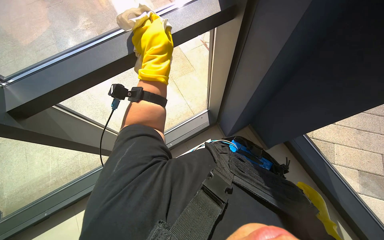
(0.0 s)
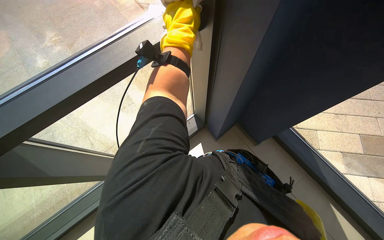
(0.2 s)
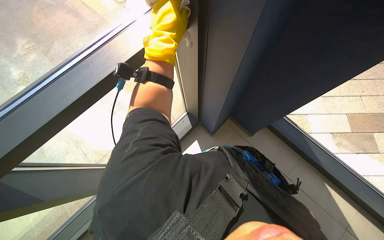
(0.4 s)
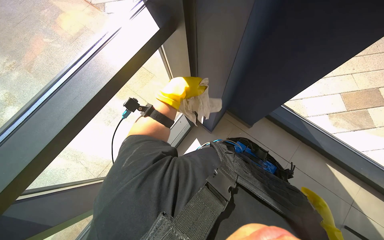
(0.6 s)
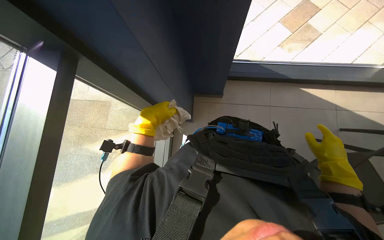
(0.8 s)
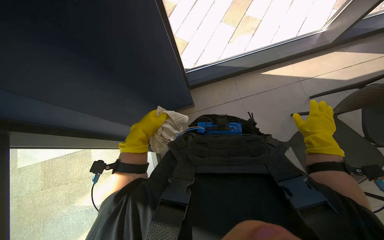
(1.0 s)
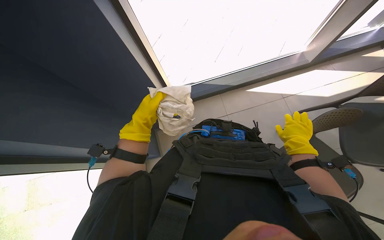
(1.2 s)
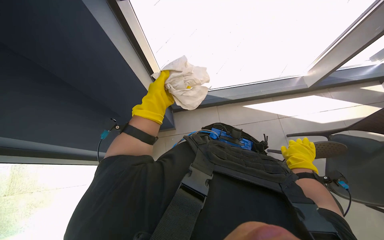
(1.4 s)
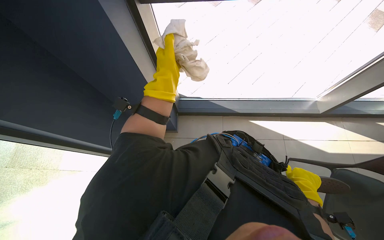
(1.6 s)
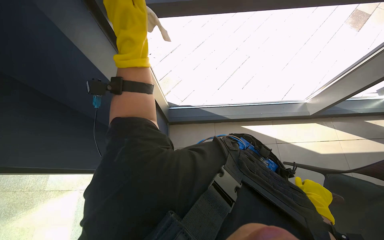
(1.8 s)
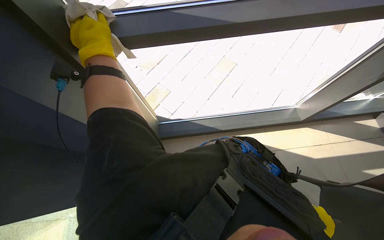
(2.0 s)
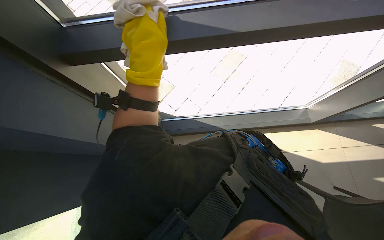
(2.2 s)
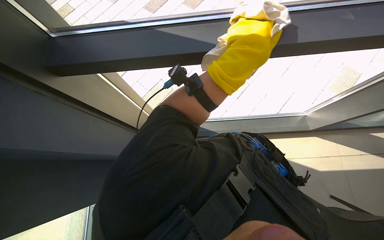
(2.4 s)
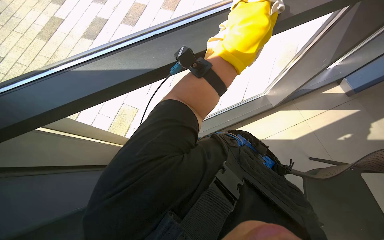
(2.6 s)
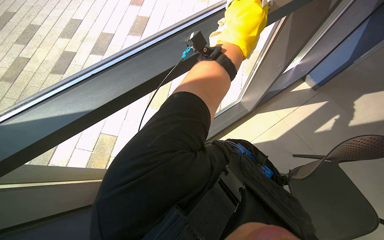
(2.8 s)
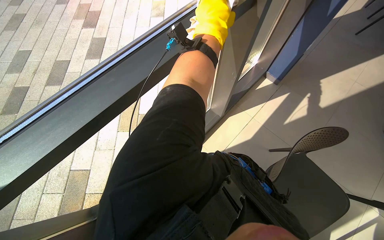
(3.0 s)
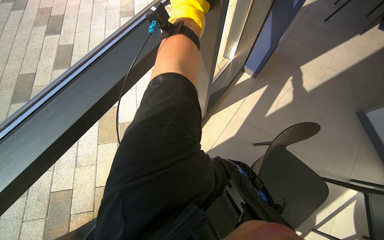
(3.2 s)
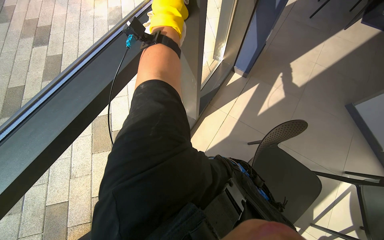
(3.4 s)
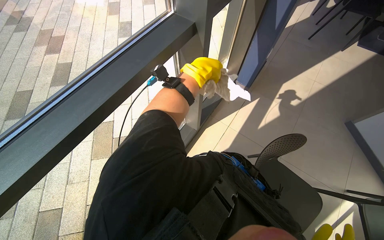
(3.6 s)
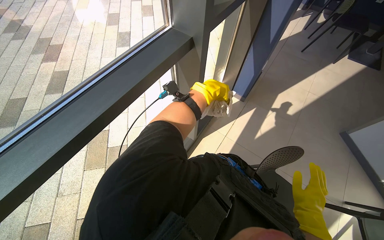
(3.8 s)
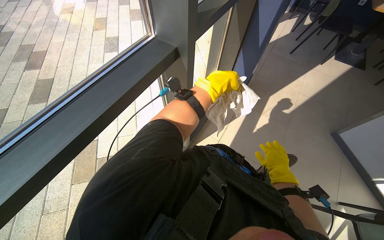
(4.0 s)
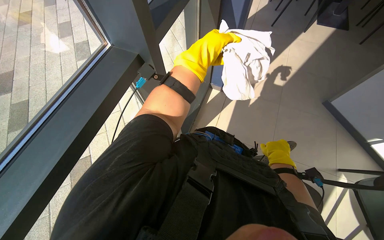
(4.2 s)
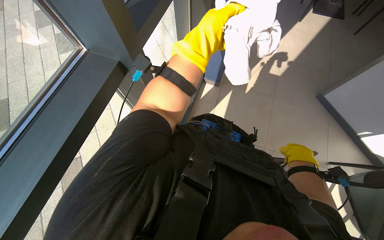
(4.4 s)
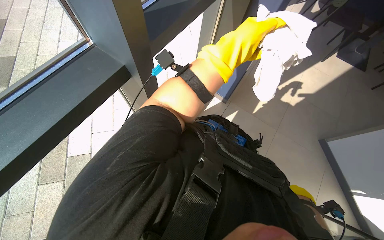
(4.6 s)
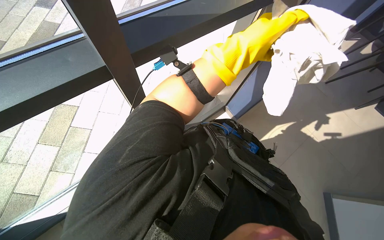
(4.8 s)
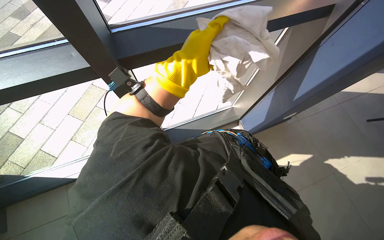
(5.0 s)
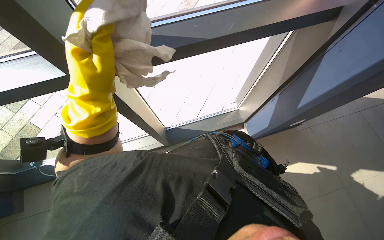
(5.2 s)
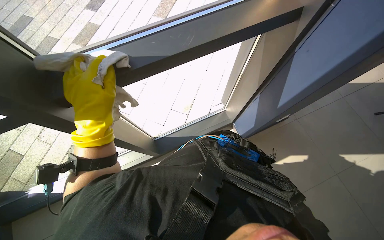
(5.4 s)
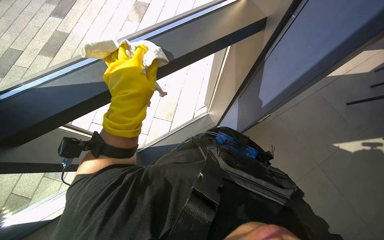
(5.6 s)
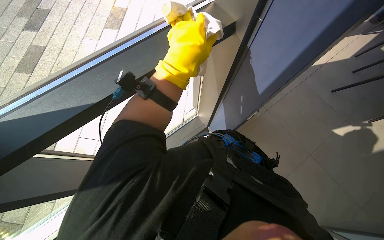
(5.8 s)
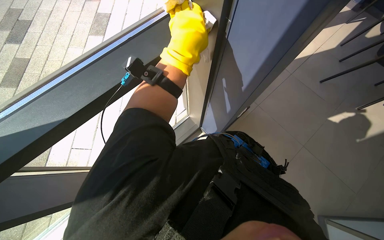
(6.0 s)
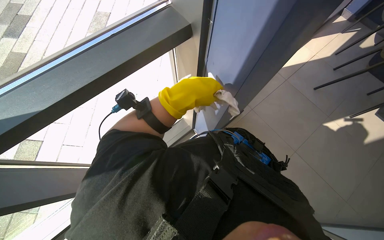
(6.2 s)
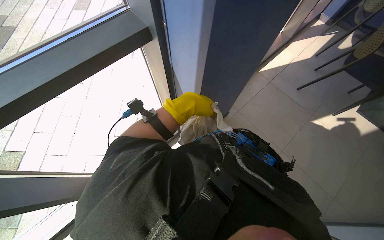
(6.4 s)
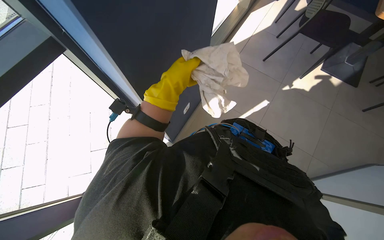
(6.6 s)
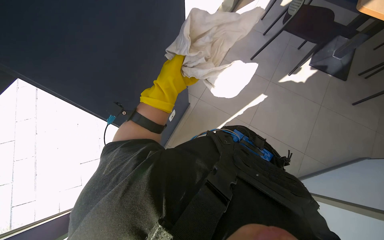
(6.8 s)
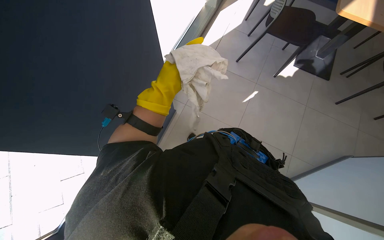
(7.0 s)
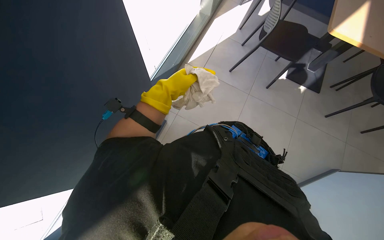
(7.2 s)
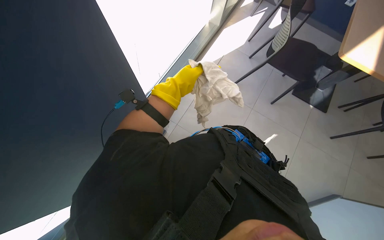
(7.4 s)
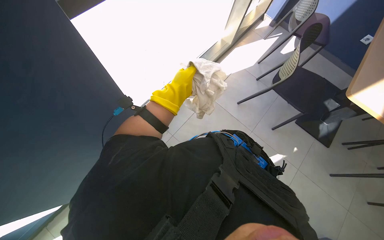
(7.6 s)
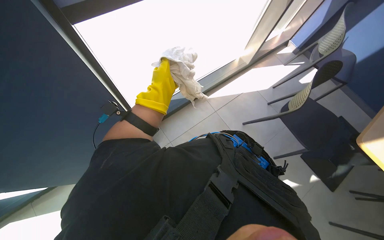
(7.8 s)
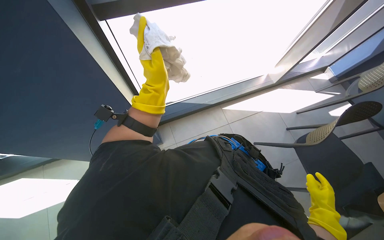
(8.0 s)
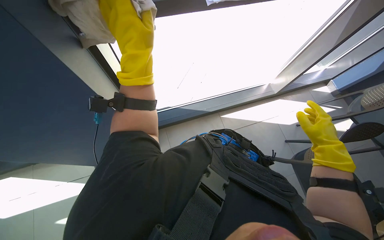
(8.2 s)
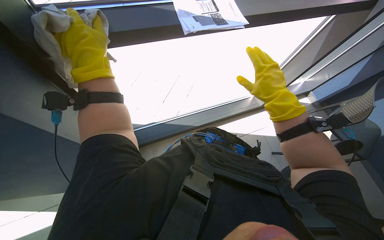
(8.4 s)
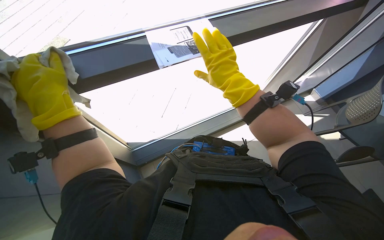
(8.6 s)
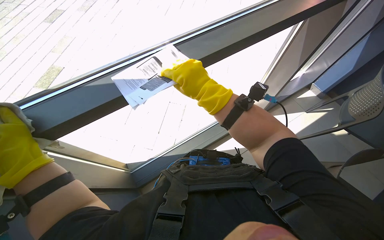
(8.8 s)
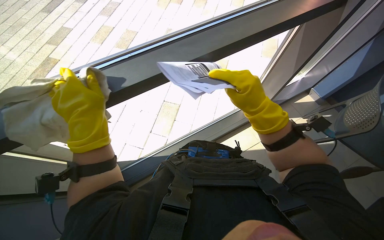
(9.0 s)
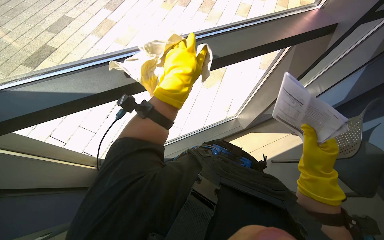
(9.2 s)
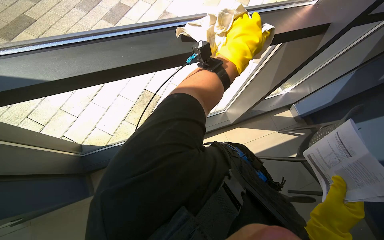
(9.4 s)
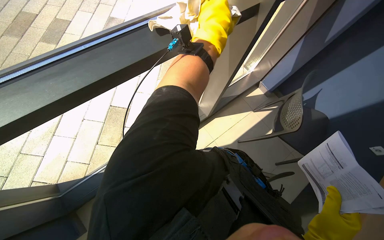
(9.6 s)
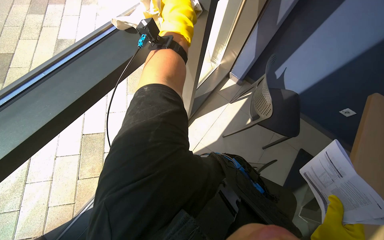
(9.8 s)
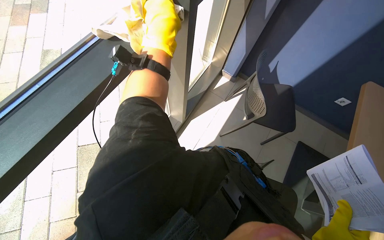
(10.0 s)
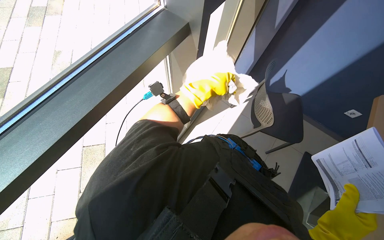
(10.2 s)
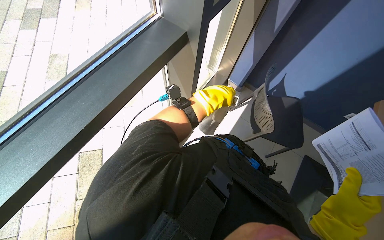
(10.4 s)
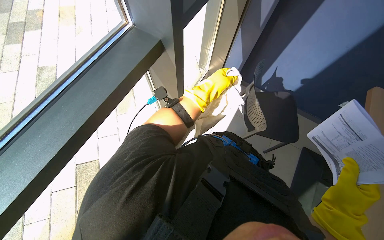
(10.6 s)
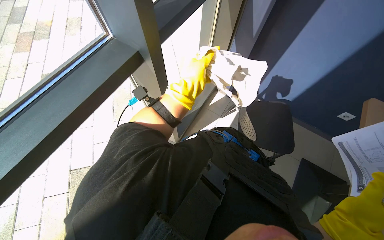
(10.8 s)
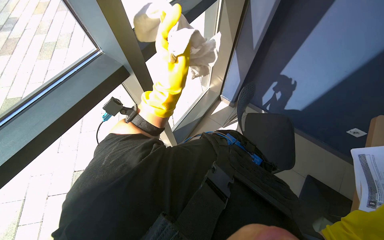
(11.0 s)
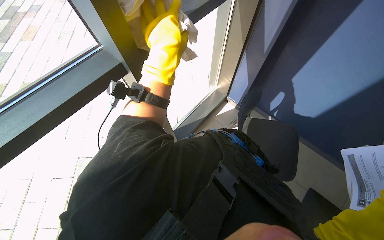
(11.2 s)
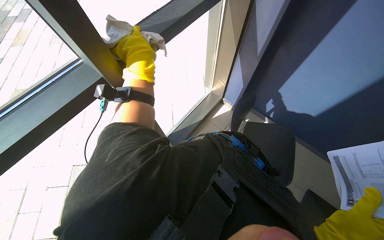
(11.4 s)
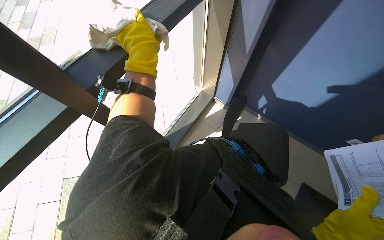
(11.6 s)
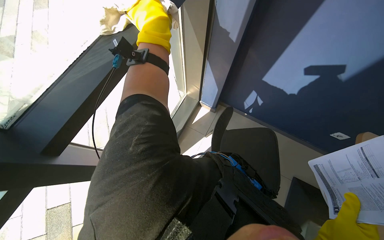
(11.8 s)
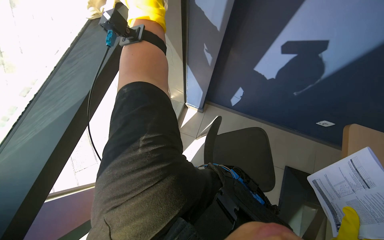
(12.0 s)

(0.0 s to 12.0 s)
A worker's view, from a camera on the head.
Job: wiping surfaces.
The whole recording: Cleaning various surfaces. The worker prepares a cloth and cleans multiple surfaces including a picture, plant, wall, window, table, and chair.
1.6 s - 3.0 s: The wearer's head swings roughly 50 degrees to the right. The view tips upward by some 15 degrees.
3.0 s - 4.4 s: The wearer's head swings approximately 25 degrees to the right.
4.4 s - 6.0 s: The wearer looks about 25 degrees further to the right. The view tips upward by about 20 degrees.
6.0 s - 7.6 s: The head rotates roughly 20 degrees to the right. The left hand heads farther from the camera, covering some 20 cm.
7.6 s - 9.0 s: The camera pitches upward, by roughly 15 degrees. Everything in view rotates roughly 30 degrees clockwise.
9.0 s - 10.4 s: The left hand swings left and right, approximately 40 cm each way, with 2 reversals.
10.4 s - 12.0 s: The left hand travels up the picture and nearer to the camera by about 25 cm.

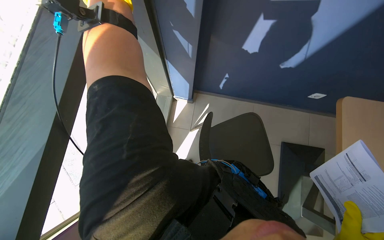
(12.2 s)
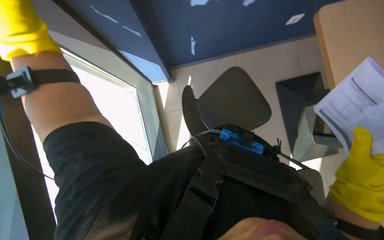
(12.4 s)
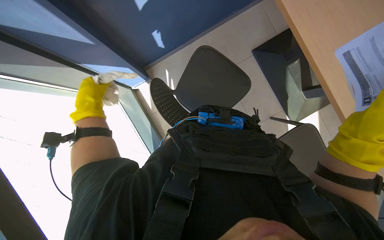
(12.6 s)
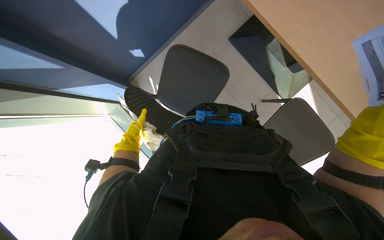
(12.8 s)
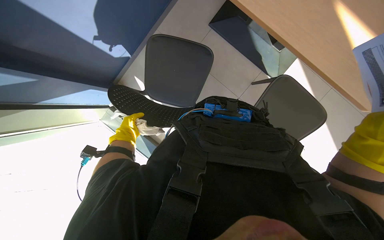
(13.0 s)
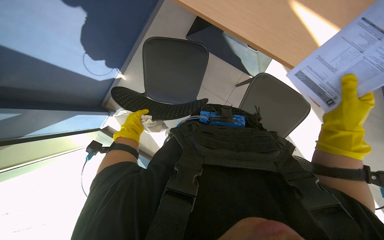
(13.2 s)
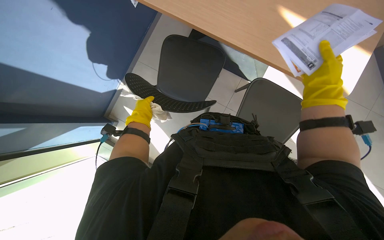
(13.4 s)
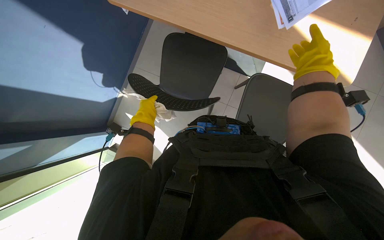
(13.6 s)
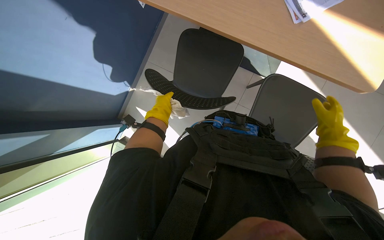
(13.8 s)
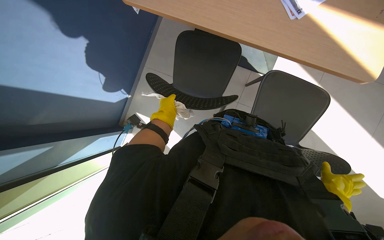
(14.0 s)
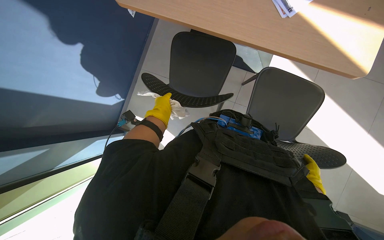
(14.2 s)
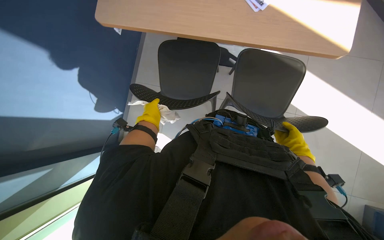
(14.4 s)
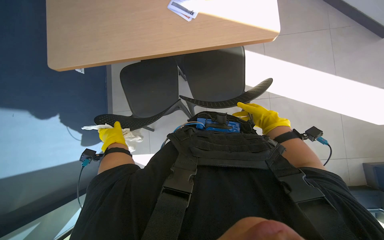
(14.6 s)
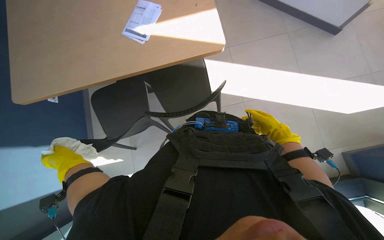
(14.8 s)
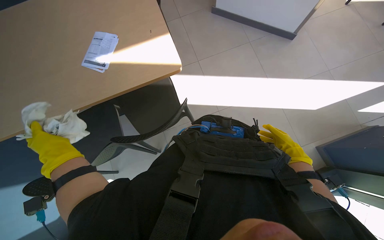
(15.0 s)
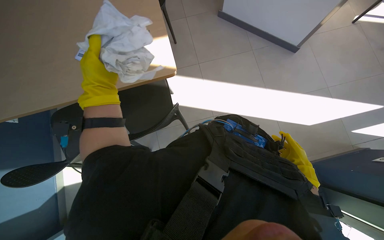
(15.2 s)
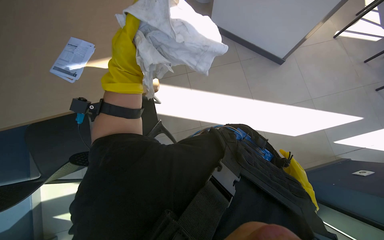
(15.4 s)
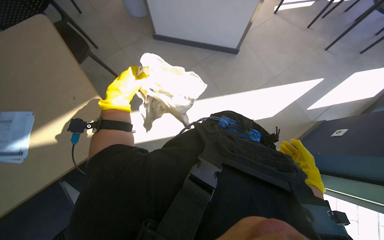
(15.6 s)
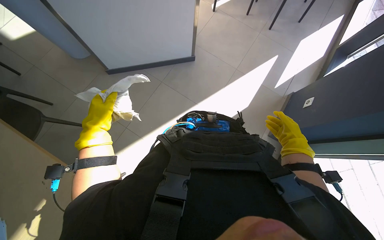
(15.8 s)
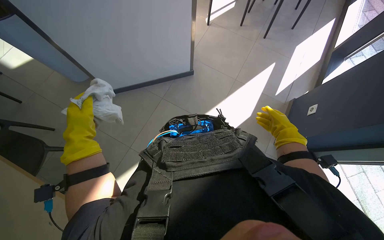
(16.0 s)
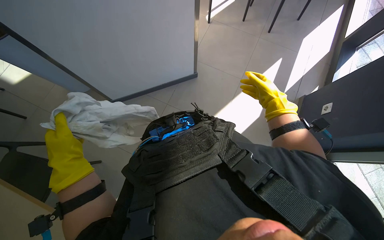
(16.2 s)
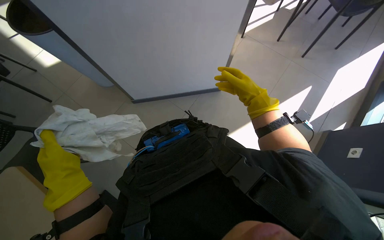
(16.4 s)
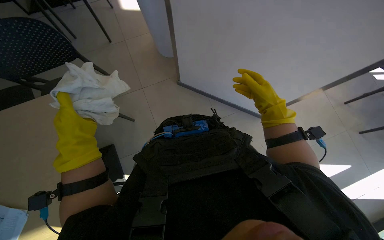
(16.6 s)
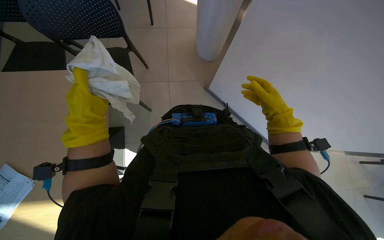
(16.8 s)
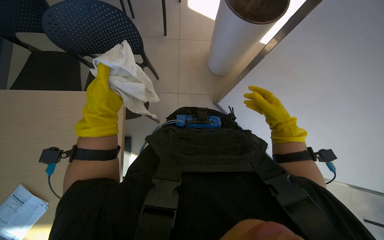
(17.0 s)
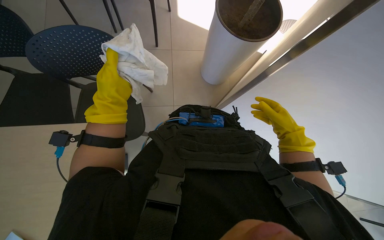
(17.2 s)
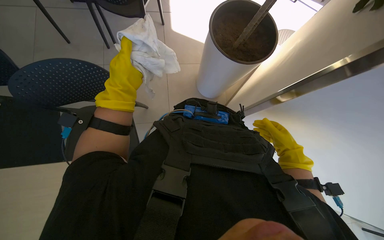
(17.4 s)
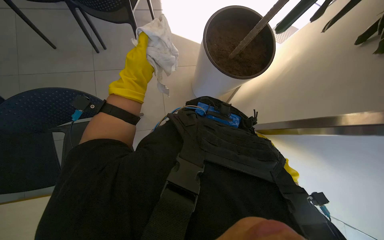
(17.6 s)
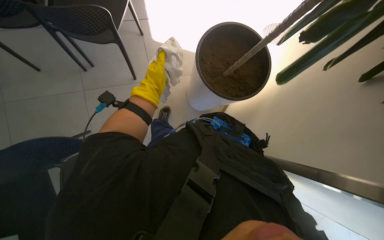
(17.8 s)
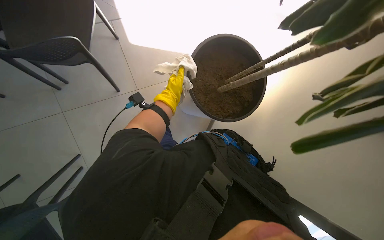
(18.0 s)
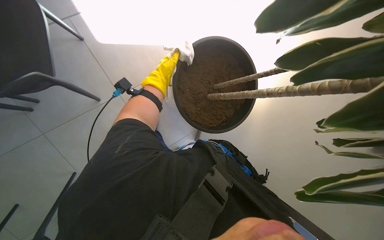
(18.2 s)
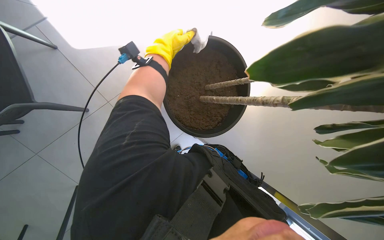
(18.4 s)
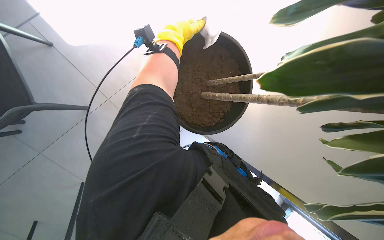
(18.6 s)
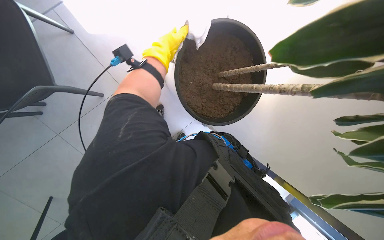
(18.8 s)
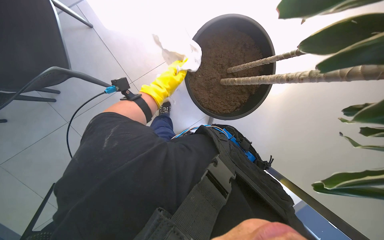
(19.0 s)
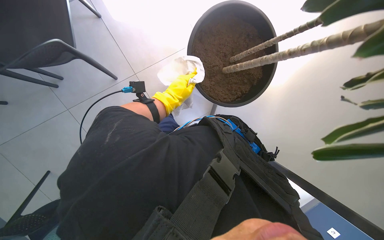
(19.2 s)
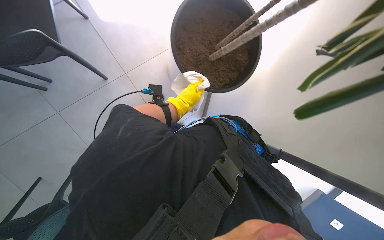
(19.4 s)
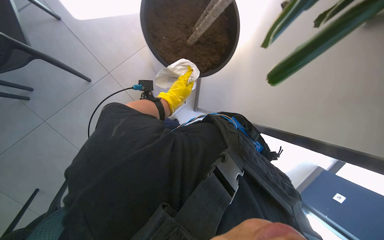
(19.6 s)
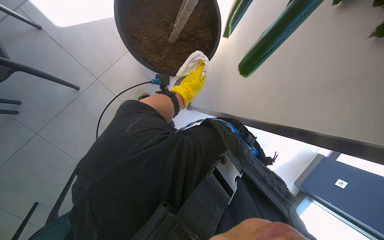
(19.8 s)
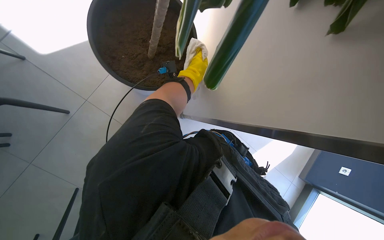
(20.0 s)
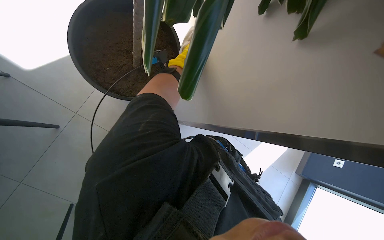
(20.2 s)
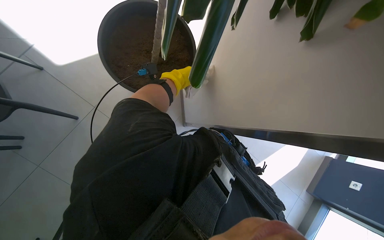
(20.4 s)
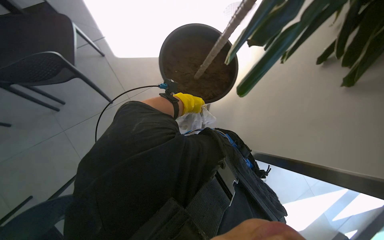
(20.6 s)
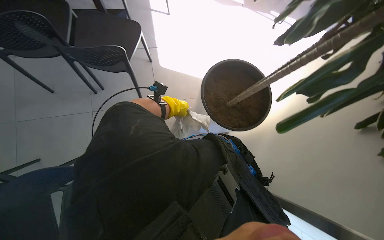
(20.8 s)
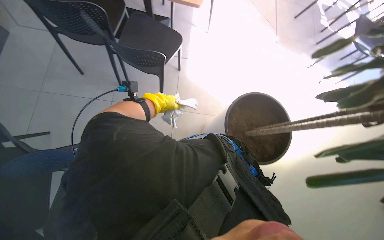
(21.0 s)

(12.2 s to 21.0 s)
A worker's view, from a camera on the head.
Job: wiping surfaces.
The whole recording: Cleaning various surfaces. The worker prepares a cloth and cleans multiple surfaces including a picture, plant, wall, window, table, and chair.
12.2 s - 13.6 s: The wearer looks approximately 20 degrees further downward. The scene turns approximately 45 degrees counterclockwise in the picture.
13.6 s - 15.2 s: The left hand heads nearer to the camera, covering approximately 35 cm.
15.2 s - 16.6 s: The camera travels approximately 60 cm. The scene rotates counterclockwise by approximately 25 degrees.
16.6 s - 18.0 s: The view tilts about 15 degrees upward. The left hand goes approximately 30 cm farther from the camera, to the right and up the picture.
18.0 s - 19.6 s: The left hand reaches some 15 cm up the picture, then returns.
19.6 s - 21.0 s: The head rotates roughly 25 degrees to the left. The view tilts about 20 degrees upward.
